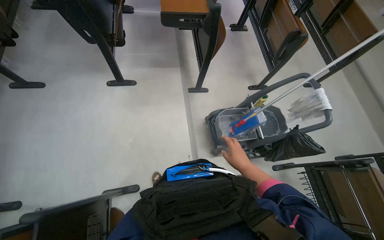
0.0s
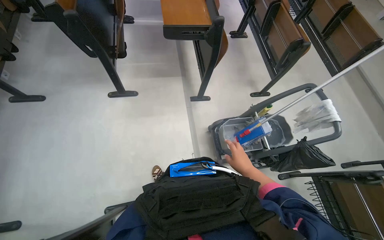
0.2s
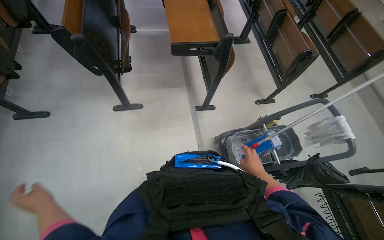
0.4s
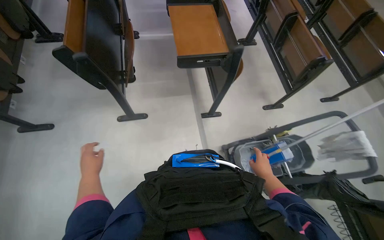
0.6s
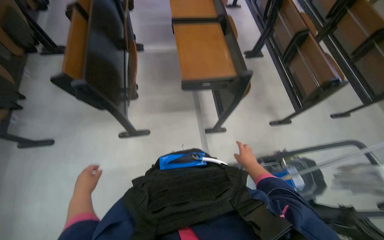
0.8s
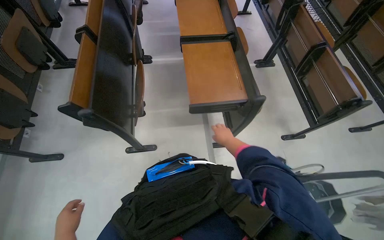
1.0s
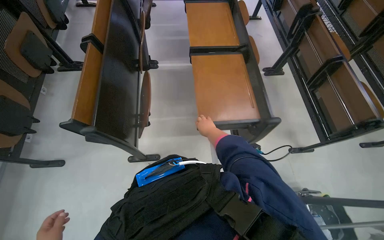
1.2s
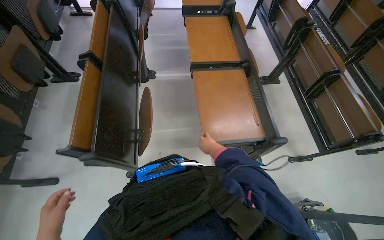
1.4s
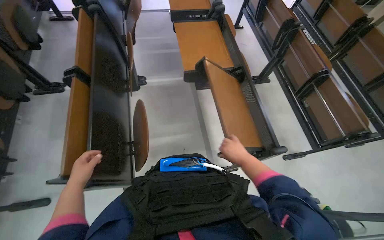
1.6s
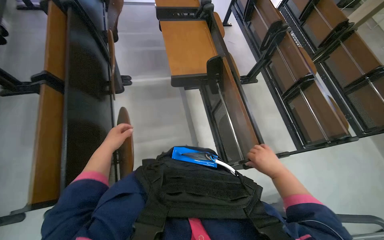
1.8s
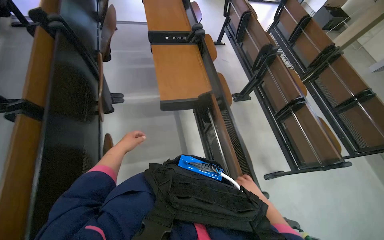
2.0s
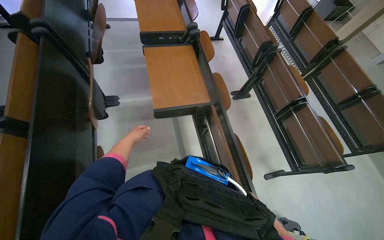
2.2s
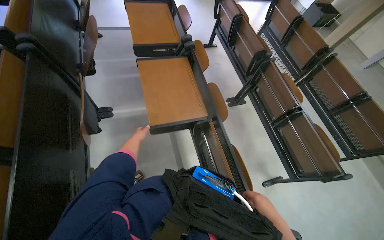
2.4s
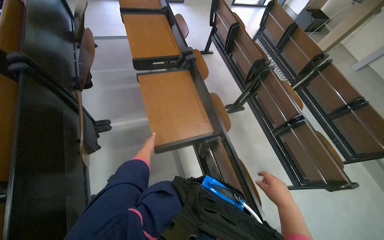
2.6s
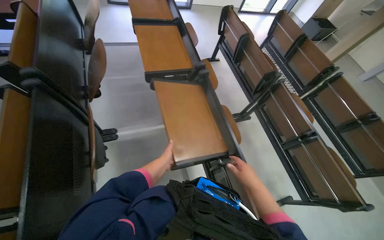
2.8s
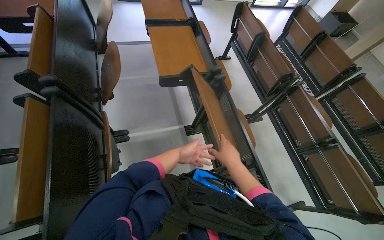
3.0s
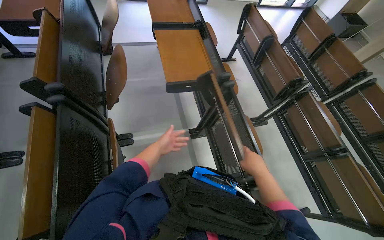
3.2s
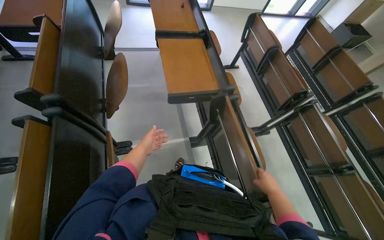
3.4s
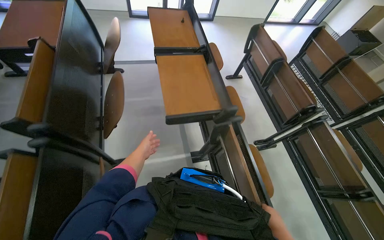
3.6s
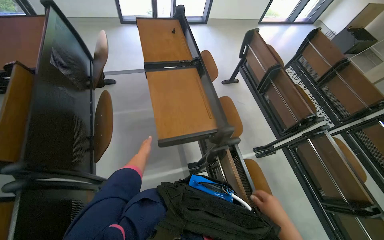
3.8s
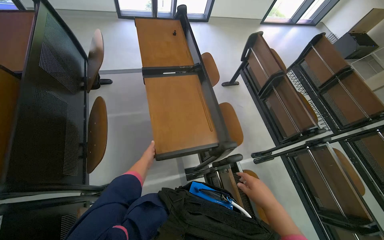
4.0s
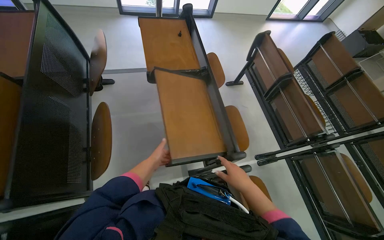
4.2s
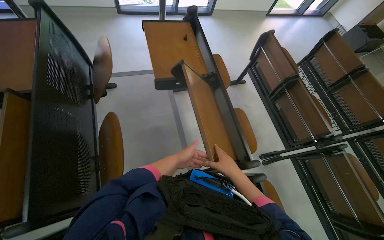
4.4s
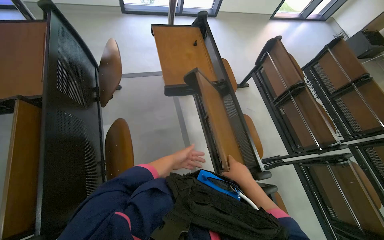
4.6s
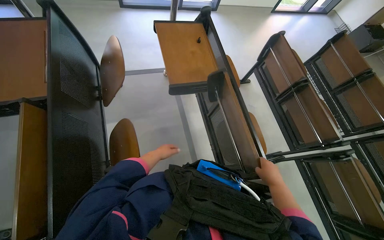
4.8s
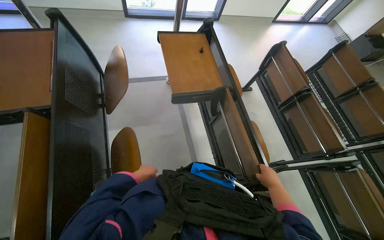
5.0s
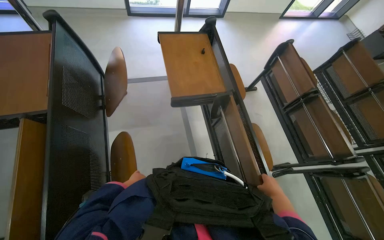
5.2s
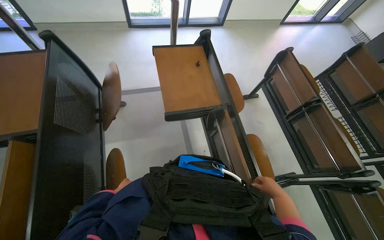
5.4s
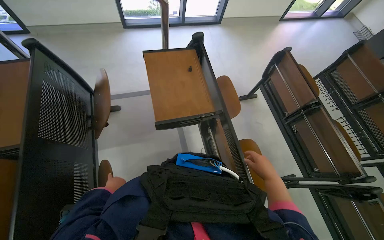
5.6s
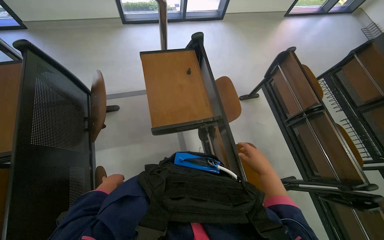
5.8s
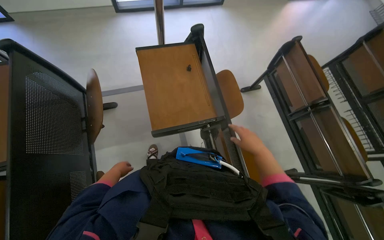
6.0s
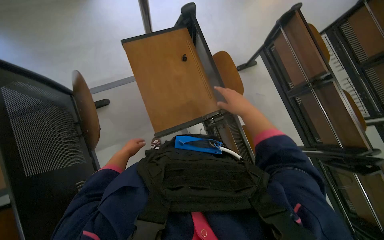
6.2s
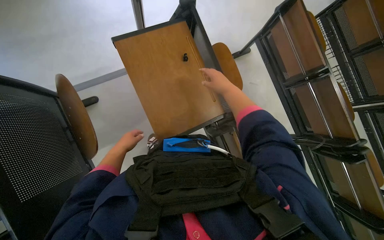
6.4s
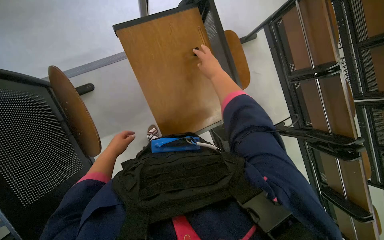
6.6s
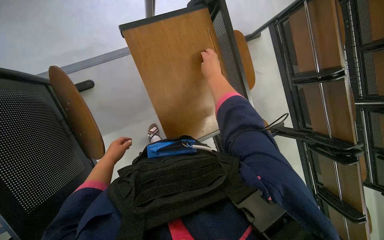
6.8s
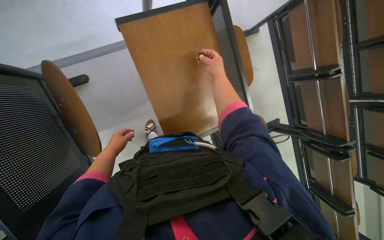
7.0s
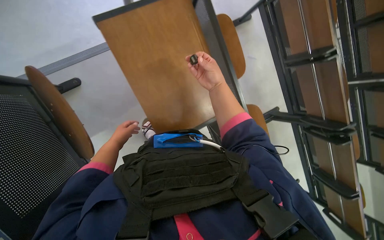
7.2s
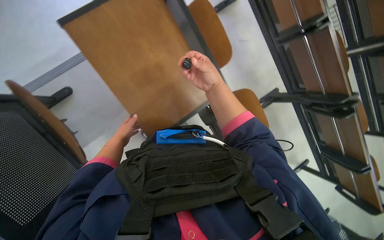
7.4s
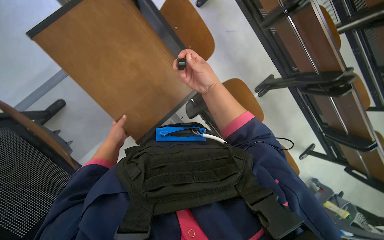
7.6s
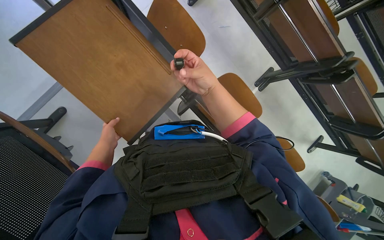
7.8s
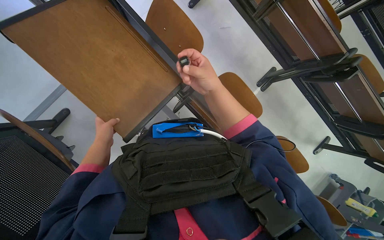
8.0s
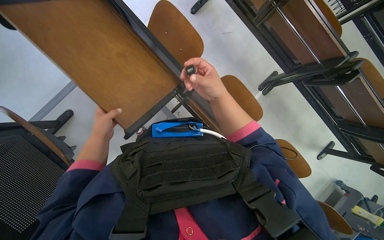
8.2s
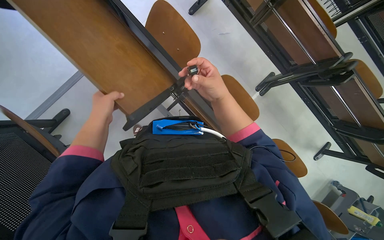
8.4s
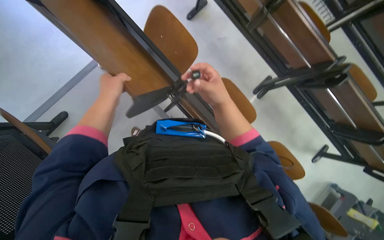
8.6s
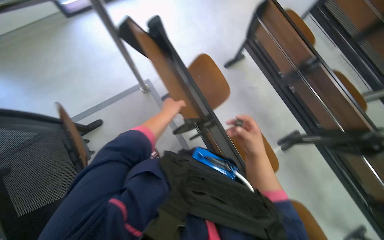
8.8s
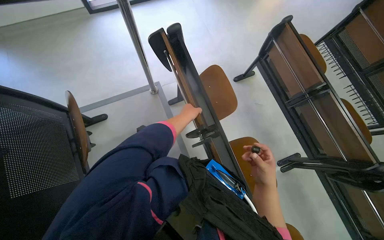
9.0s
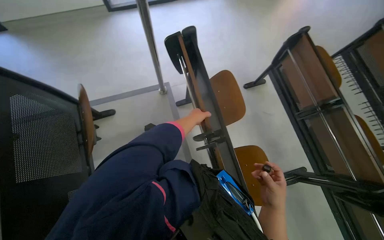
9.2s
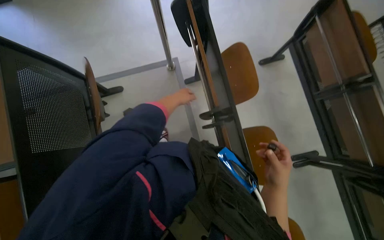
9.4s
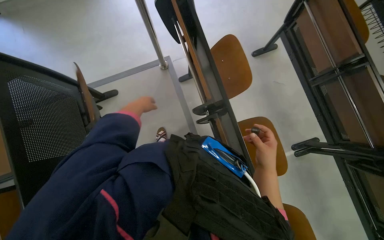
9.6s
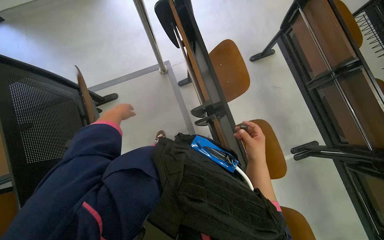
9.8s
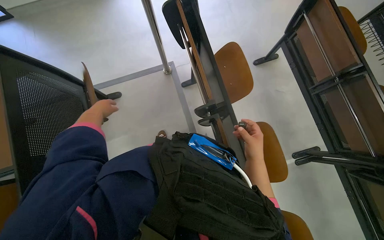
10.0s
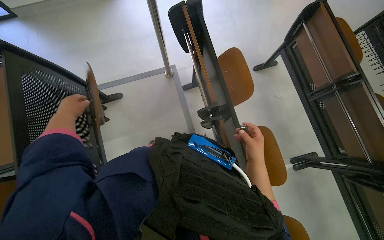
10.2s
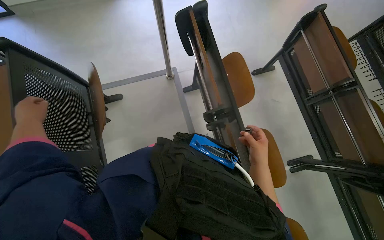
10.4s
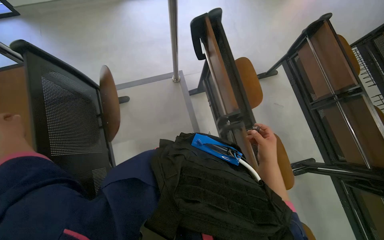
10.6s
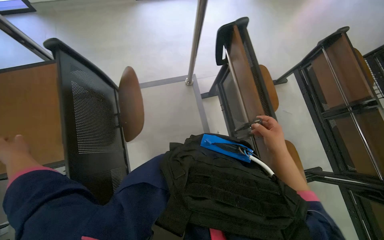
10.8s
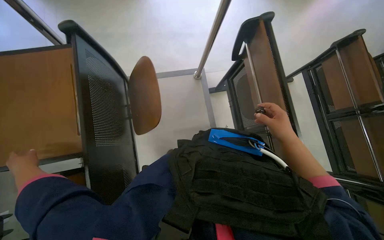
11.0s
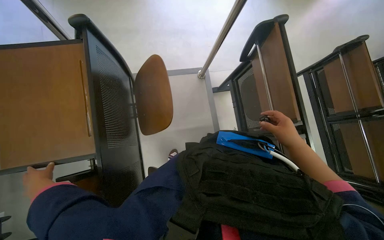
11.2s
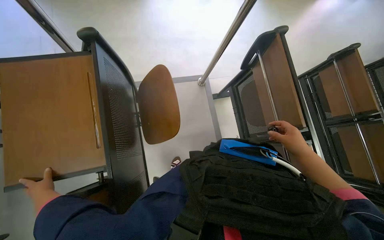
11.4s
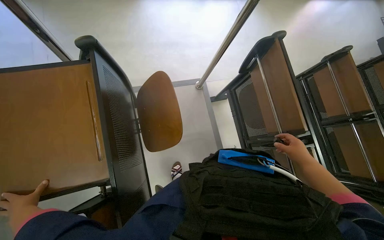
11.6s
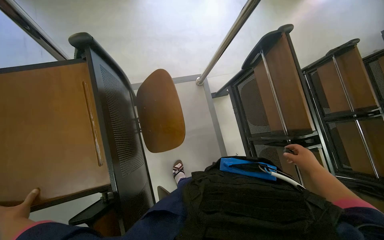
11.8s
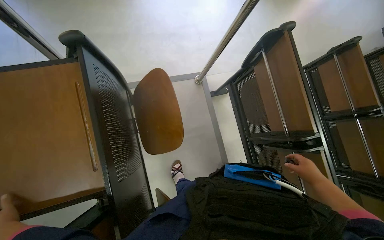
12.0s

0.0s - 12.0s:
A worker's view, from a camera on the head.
Job: organizing items.
The whole recording: Organizing lecture hall desks. The worker moves and adjusts desks in the lecture hall, picking up small items from the surfaces.
0.0s - 1.6s: The head travels about 1 m.
1.6s - 3.0s: The wearer moves roughly 60 cm.
3.0s - 4.4s: The camera travels roughly 60 cm.
4.4s - 6.0s: The head travels approximately 40 cm.
6.0s - 7.6s: The view tips downward by about 30 degrees. The left hand heads up the picture, covering roughly 25 cm. The right hand moves up the picture and to the left, roughly 20 cm.
7.6s - 9.0s: The head turns to the left by some 20 degrees. The camera pitches upward, by some 20 degrees.
10.4s - 12.0s: The head travels to the left, about 50 cm.

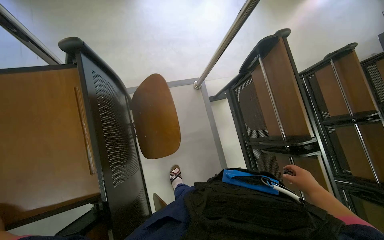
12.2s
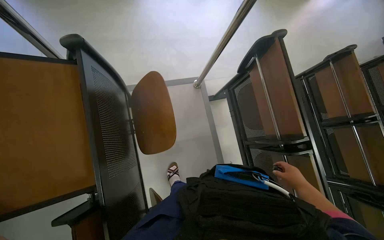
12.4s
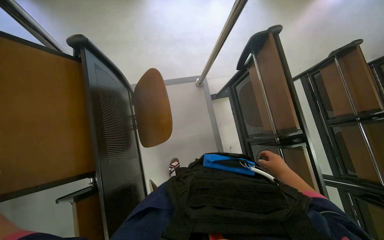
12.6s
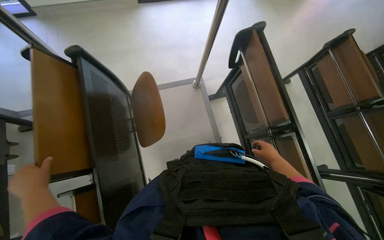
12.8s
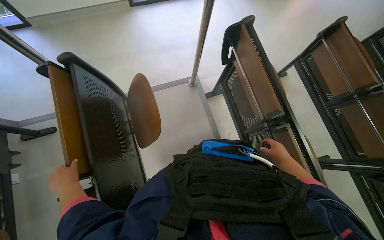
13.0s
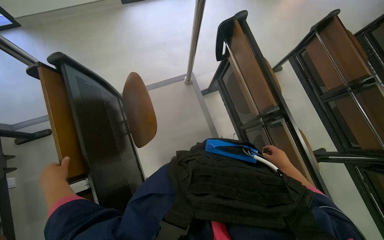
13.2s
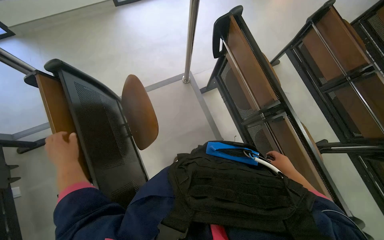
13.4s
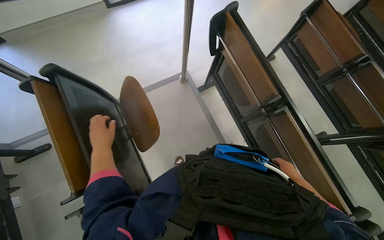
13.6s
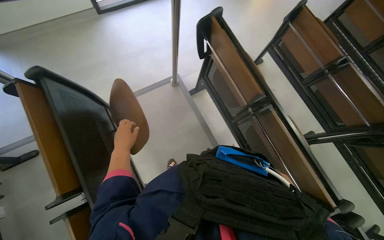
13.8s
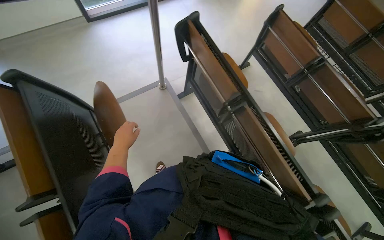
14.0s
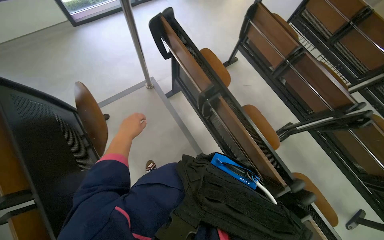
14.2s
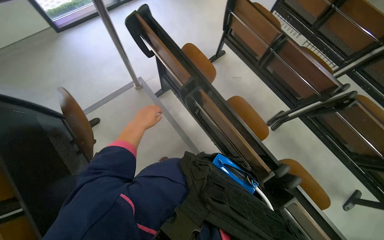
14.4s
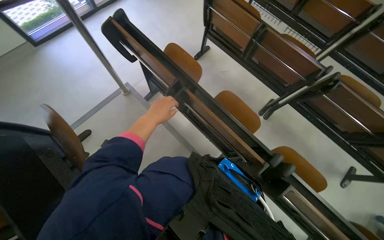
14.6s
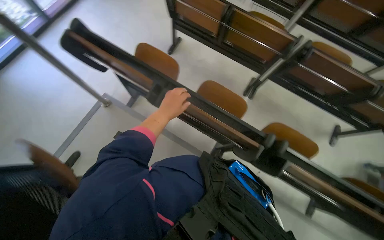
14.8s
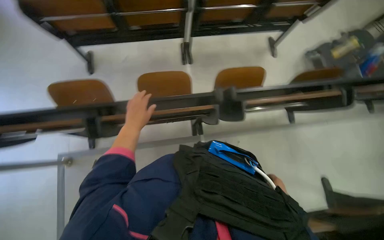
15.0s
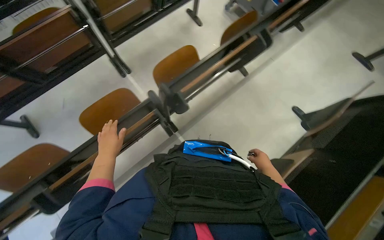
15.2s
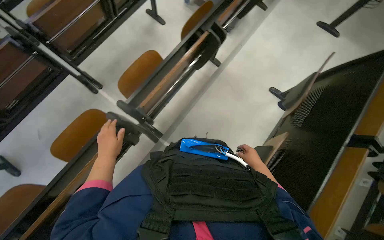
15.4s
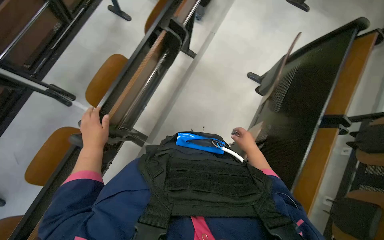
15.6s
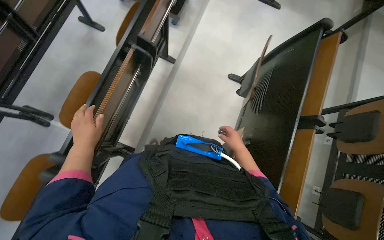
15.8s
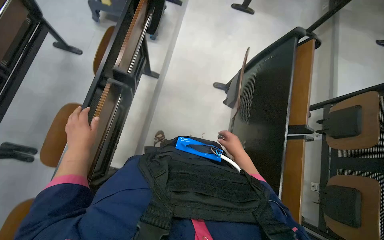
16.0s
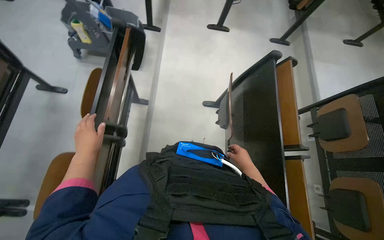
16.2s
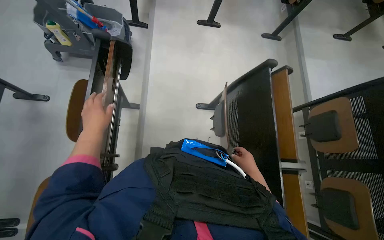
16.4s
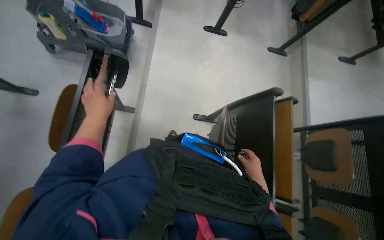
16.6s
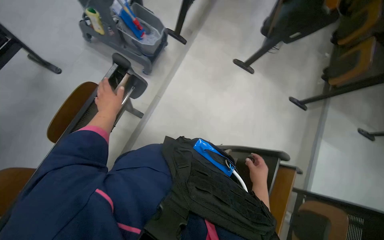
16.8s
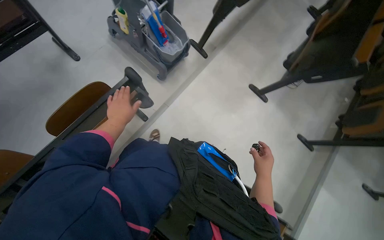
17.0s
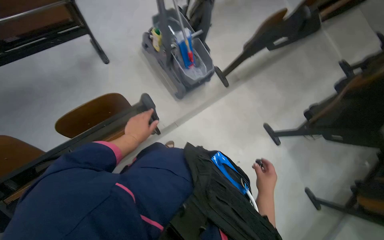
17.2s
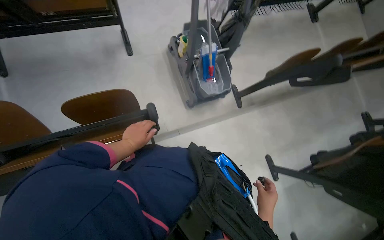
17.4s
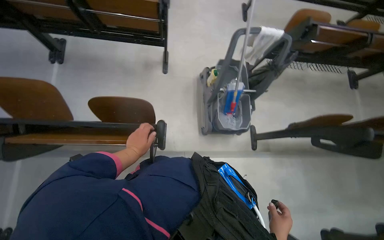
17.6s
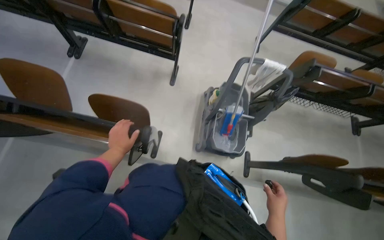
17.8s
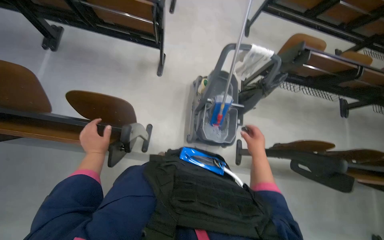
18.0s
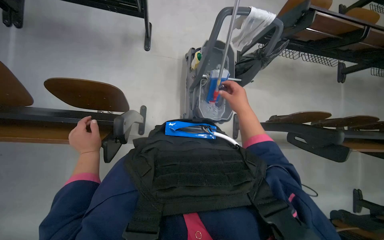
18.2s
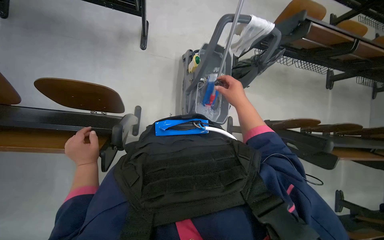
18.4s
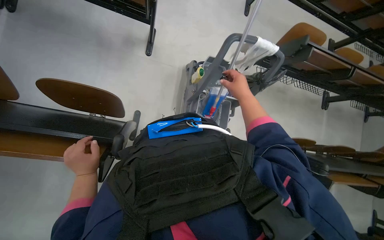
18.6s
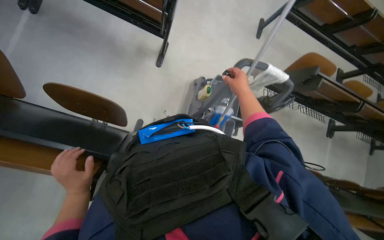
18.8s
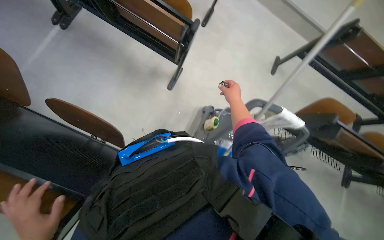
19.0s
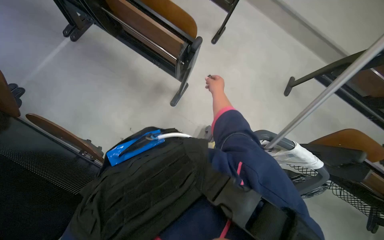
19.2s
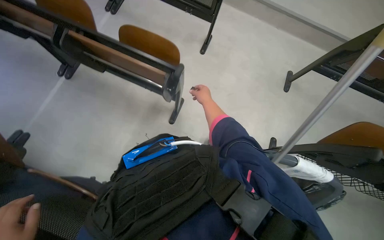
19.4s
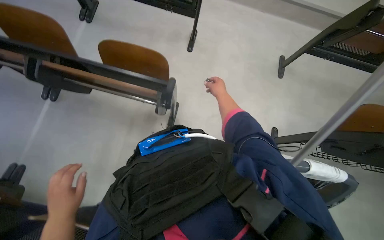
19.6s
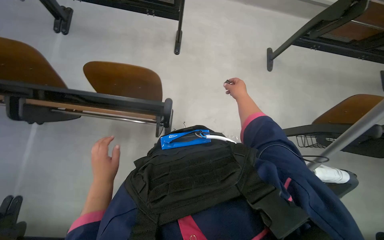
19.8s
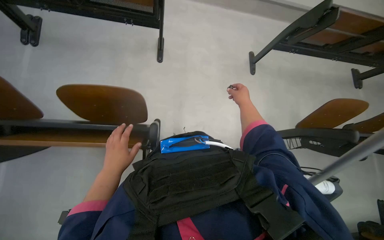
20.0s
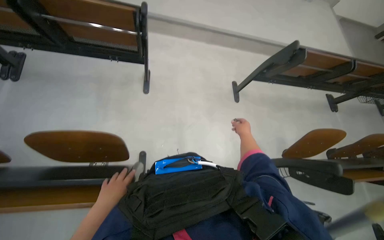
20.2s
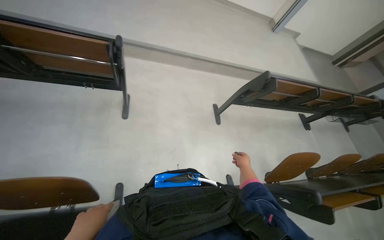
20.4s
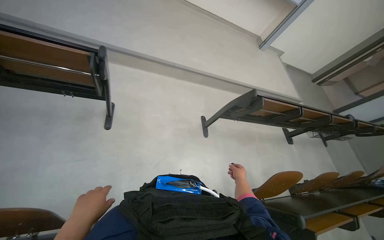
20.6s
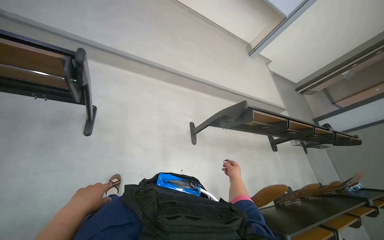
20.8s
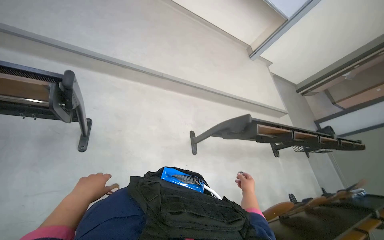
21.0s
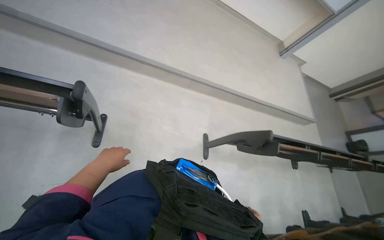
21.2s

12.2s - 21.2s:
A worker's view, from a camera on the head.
Job: organizing items.
The whole recording: Organizing lecture hall desks. The worker moves and adjusts desks in the lecture hall, picking up small items from the surfaces.
13.8s - 15.2s: The head travels roughly 50 cm. The head rotates roughly 90 degrees to the right.
16.6s - 18.2s: The camera is carried approximately 60 cm. The wearer's head swings roughly 85 degrees to the left.
18.2s - 19.8s: The head travels approximately 70 cm. The camera pitches upward, by some 15 degrees.
19.8s - 21.2s: The camera travels about 70 cm. The camera is aimed some 15 degrees further to the right. The view tilts approximately 15 degrees upward.
